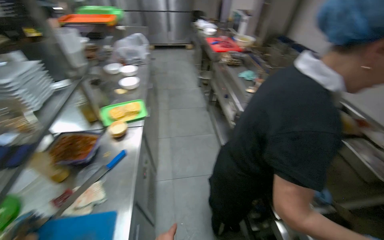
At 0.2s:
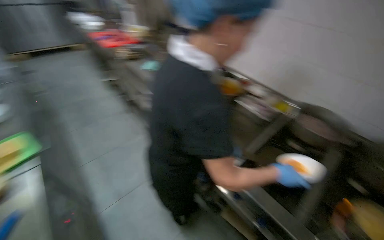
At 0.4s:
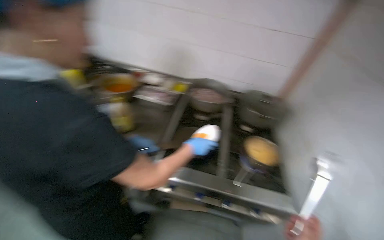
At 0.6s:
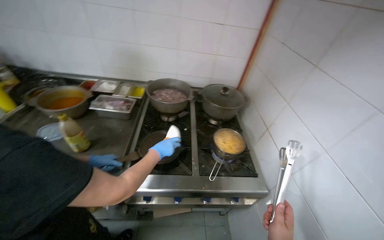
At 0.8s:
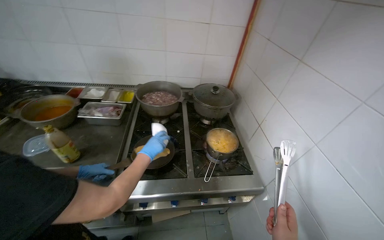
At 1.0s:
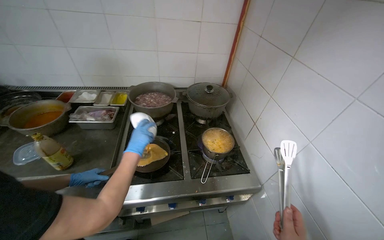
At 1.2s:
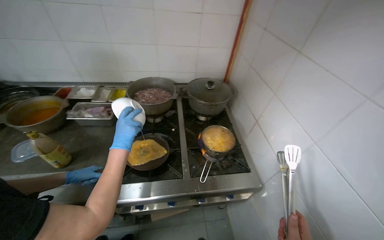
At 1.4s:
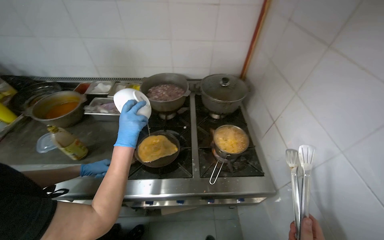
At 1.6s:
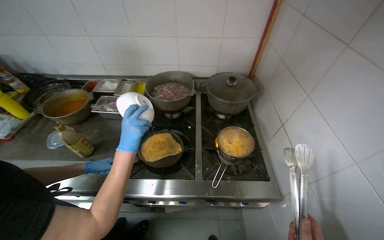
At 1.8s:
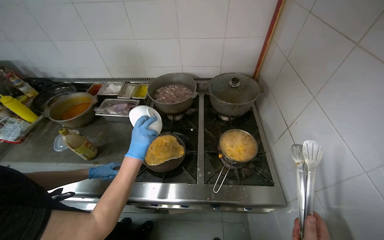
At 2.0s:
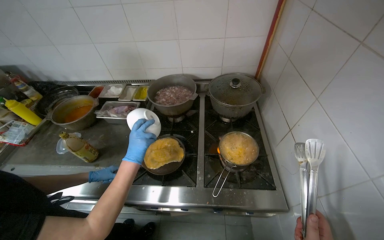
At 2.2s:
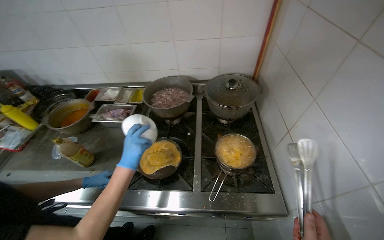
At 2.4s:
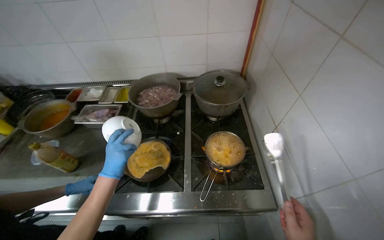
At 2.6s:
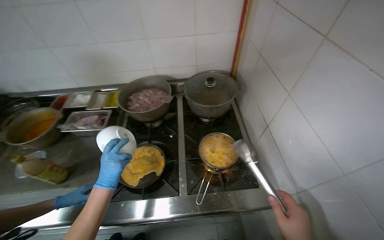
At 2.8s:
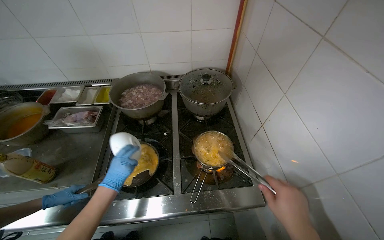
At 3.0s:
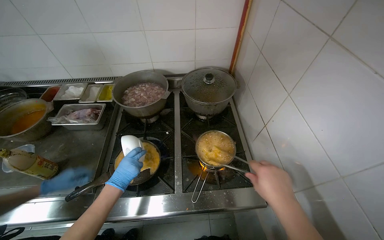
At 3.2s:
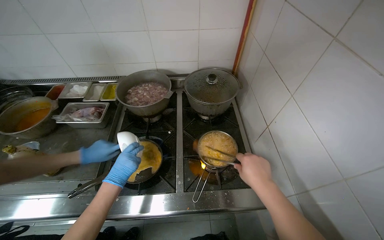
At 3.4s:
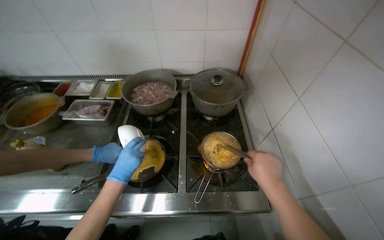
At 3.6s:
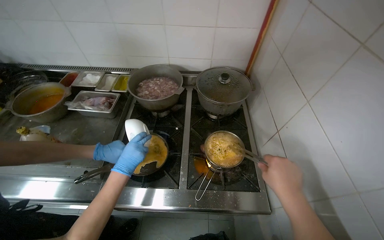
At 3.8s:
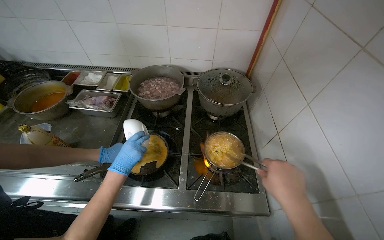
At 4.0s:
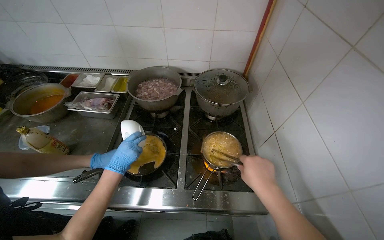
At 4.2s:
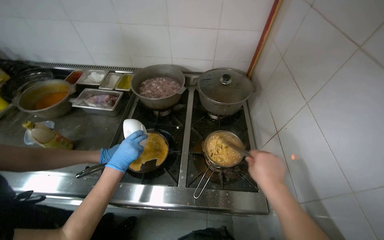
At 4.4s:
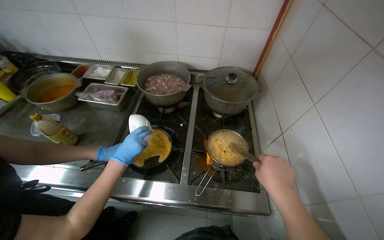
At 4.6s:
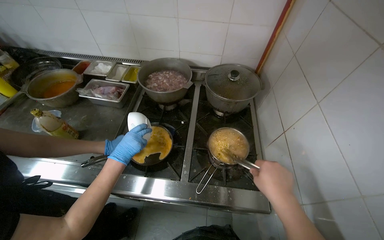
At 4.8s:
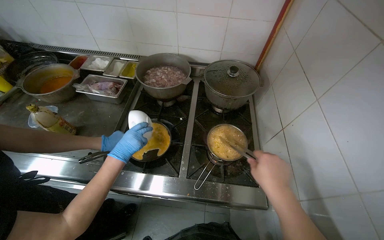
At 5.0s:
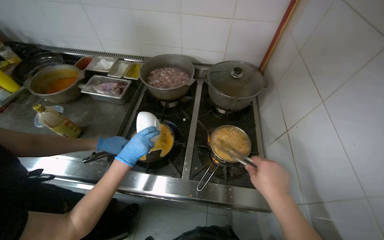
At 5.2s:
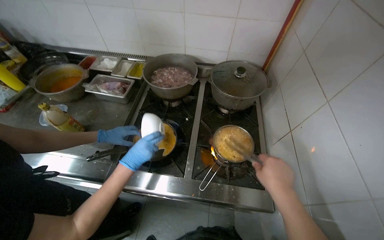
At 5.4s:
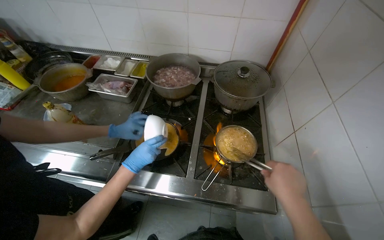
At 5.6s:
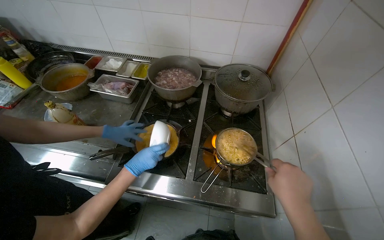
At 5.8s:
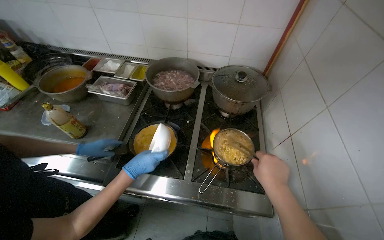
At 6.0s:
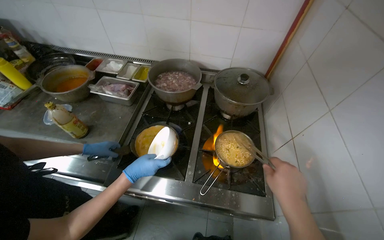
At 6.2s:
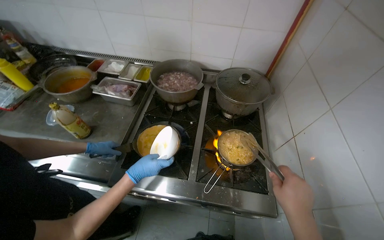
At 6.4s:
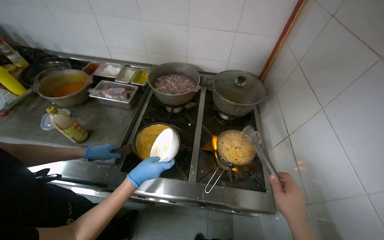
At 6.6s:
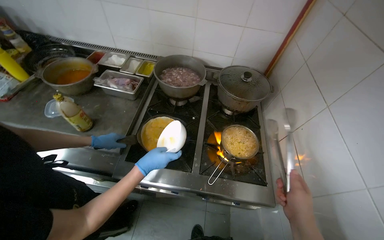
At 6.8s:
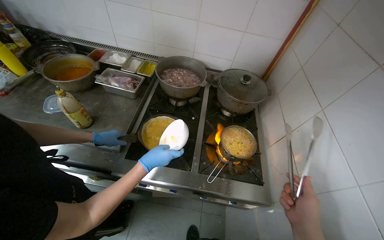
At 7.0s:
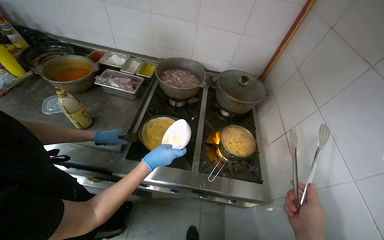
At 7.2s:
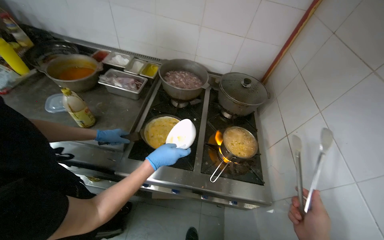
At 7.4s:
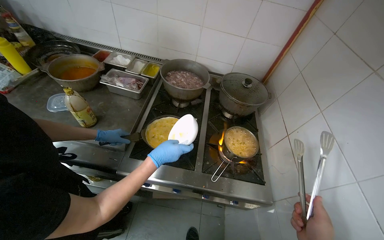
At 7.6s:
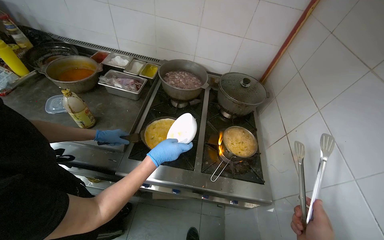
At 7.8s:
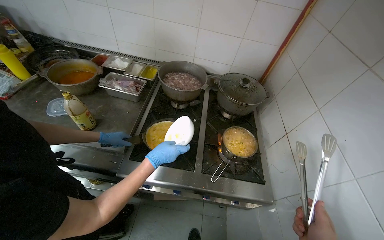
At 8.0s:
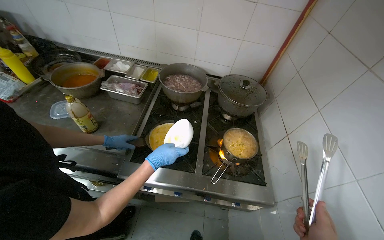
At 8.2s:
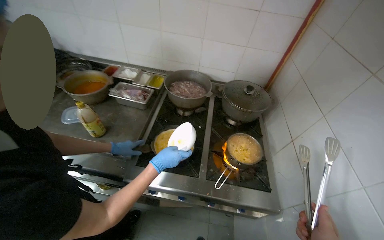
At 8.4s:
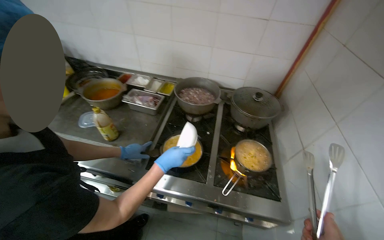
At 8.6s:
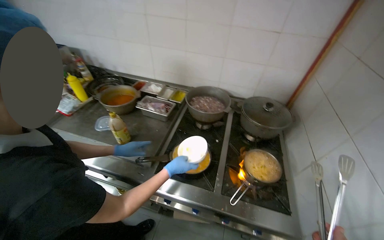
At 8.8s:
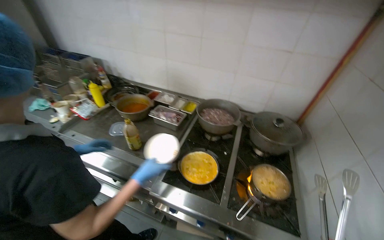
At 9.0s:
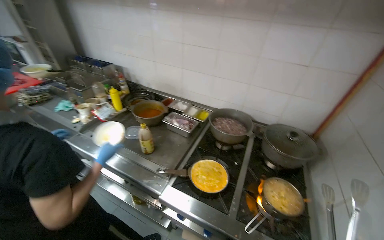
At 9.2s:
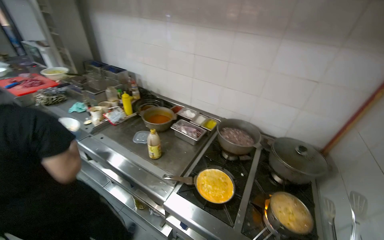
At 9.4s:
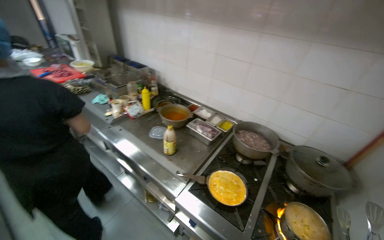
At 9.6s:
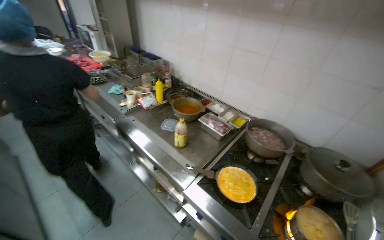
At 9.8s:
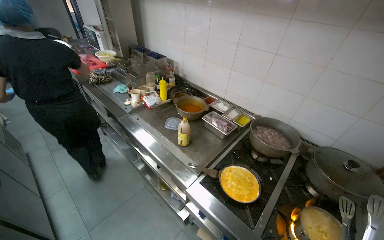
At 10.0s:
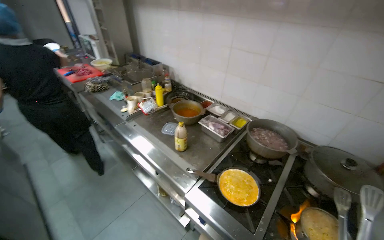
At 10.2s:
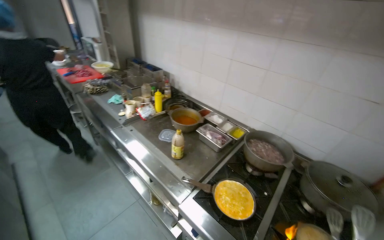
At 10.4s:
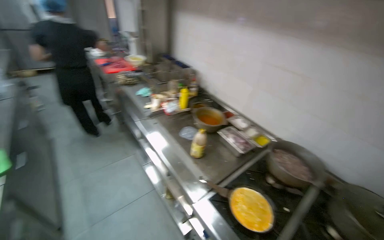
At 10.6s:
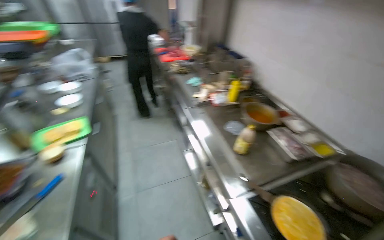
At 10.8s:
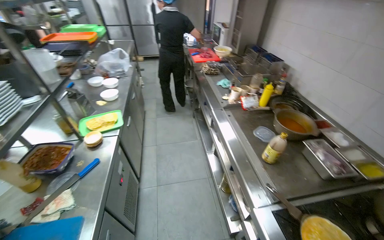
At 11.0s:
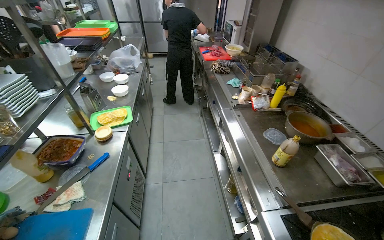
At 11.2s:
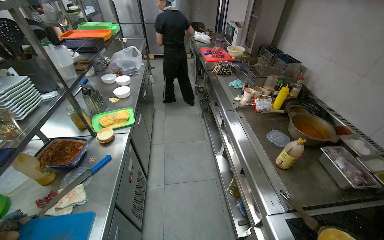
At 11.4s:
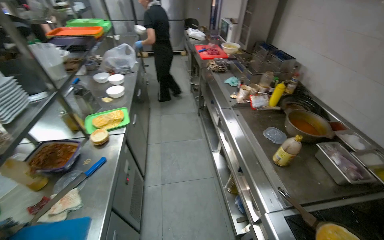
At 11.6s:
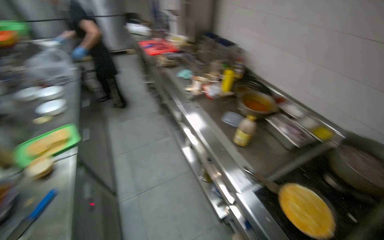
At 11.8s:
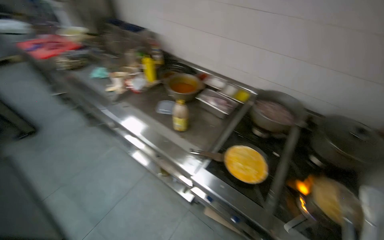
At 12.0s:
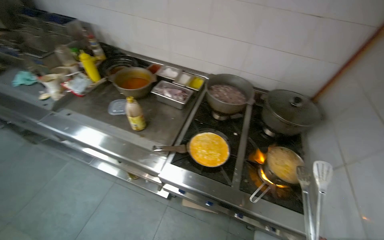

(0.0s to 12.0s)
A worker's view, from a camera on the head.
Job: preparing food.
The whole recording: Preparing instant noodles. The worker transfers cooked instant noodles from a pot into several small serving bowls using tongs.
0.0s - 1.6s: The camera travels about 40 cm. The wearer looks approximately 80 degrees further to the right. The view tilts some 15 degrees downward.
1.6s - 3.0s: The left hand goes approximately 15 cm farther from the camera.
4.4s - 6.0s: The left hand heads nearer to the camera, covering some 15 cm.
7.6s - 9.0s: The camera sweeps to the left, by about 15 degrees. The camera pitches upward, by roughly 15 degrees.
9.0s - 10.4s: The head turns to the left by some 25 degrees.
10.4s - 12.0s: The wearer's head swings some 35 degrees to the right. The camera pitches downward, by about 15 degrees.

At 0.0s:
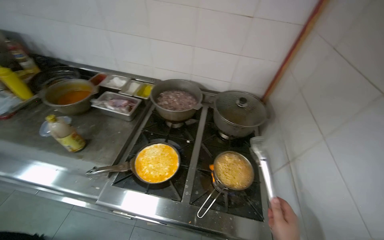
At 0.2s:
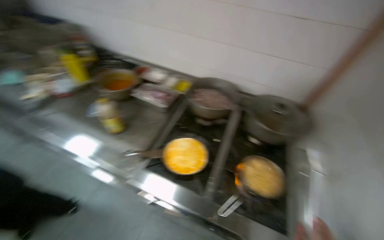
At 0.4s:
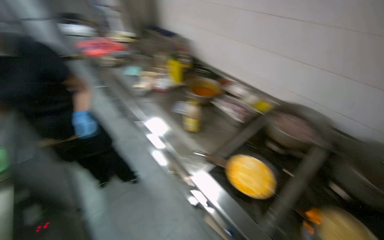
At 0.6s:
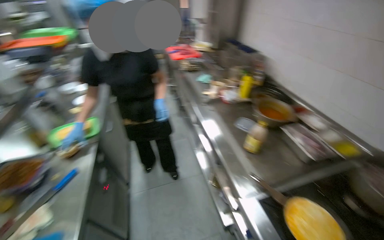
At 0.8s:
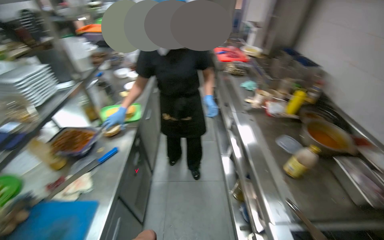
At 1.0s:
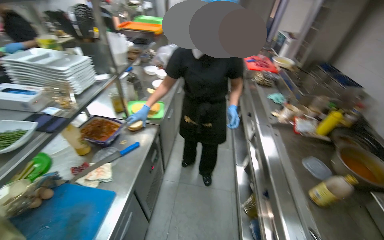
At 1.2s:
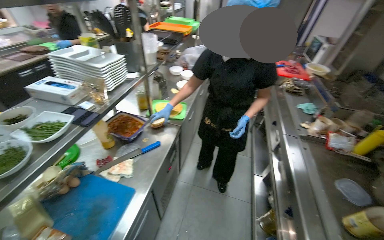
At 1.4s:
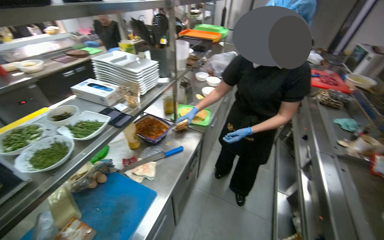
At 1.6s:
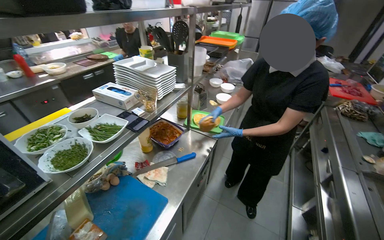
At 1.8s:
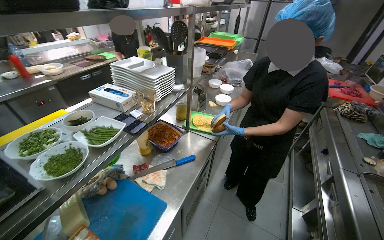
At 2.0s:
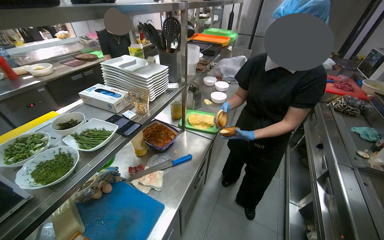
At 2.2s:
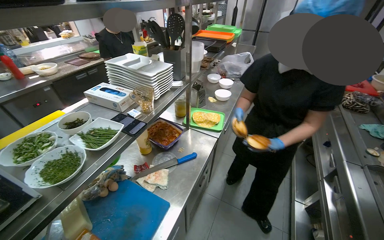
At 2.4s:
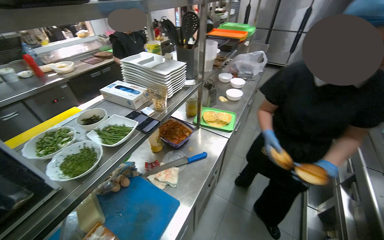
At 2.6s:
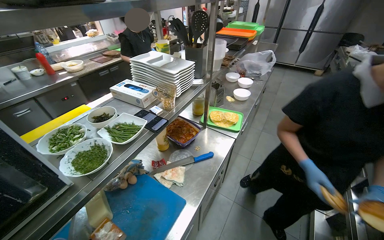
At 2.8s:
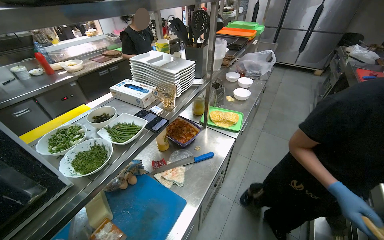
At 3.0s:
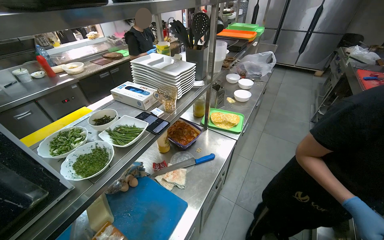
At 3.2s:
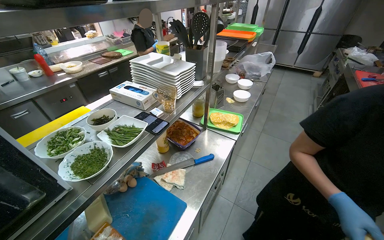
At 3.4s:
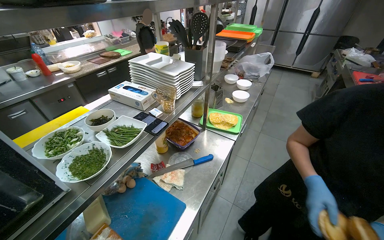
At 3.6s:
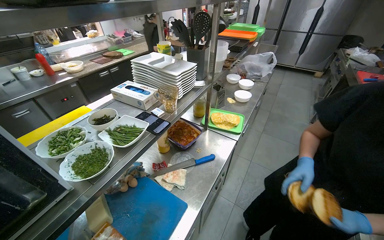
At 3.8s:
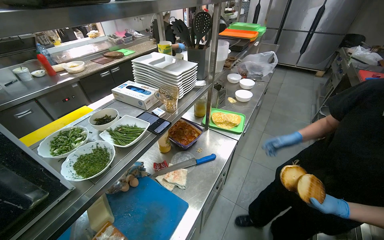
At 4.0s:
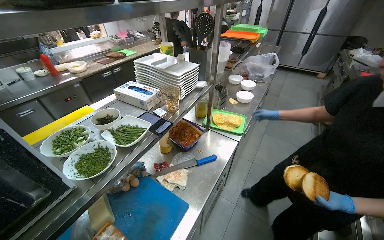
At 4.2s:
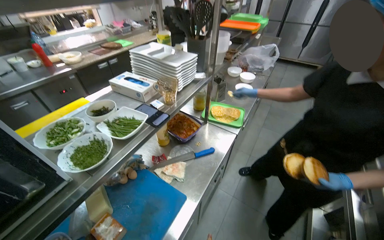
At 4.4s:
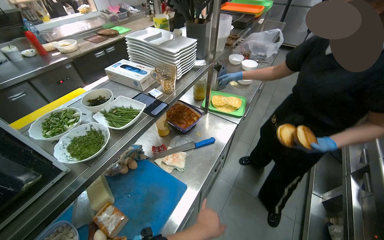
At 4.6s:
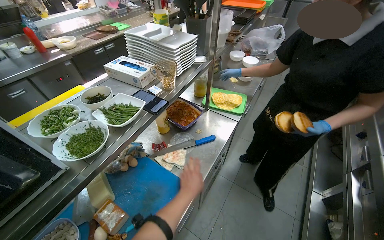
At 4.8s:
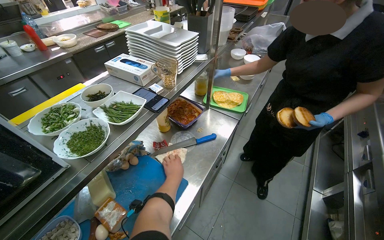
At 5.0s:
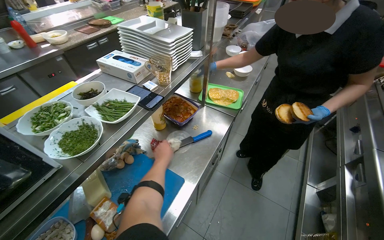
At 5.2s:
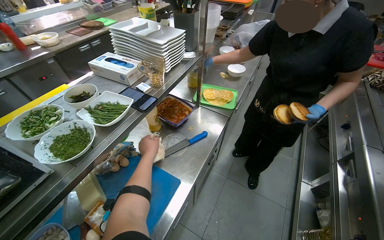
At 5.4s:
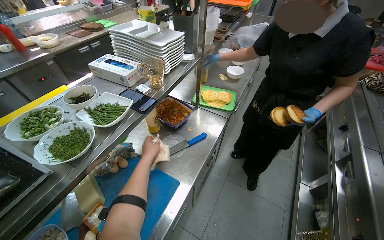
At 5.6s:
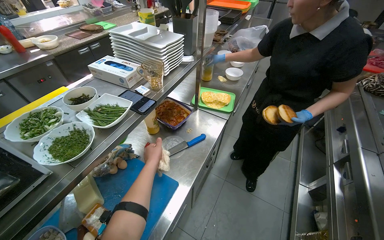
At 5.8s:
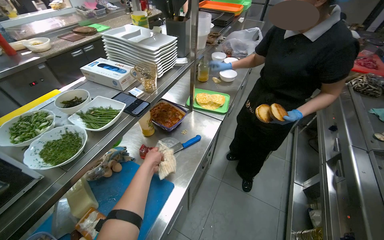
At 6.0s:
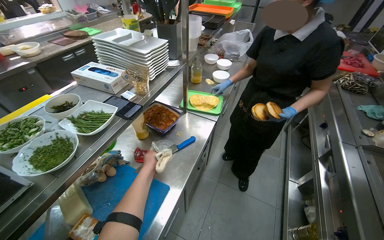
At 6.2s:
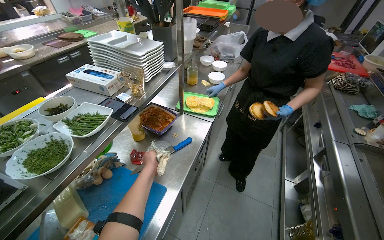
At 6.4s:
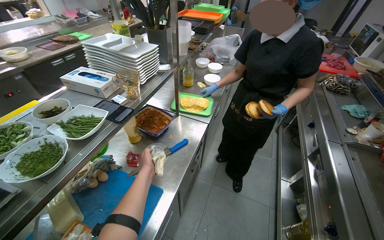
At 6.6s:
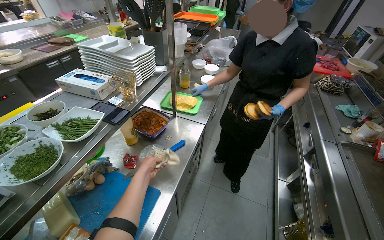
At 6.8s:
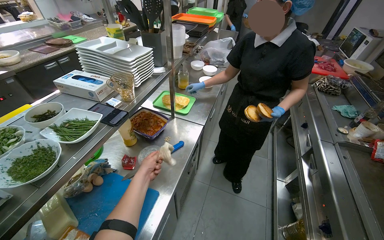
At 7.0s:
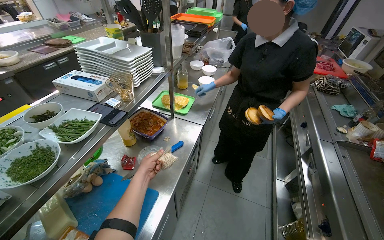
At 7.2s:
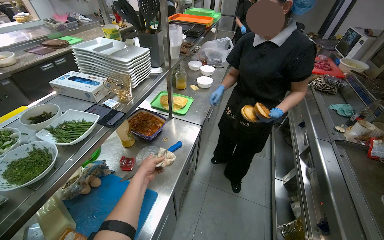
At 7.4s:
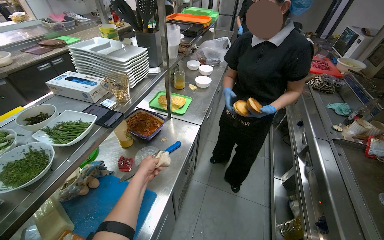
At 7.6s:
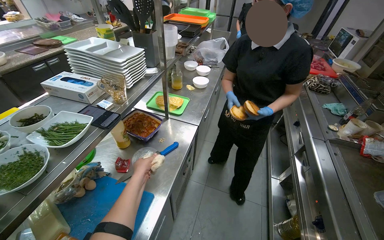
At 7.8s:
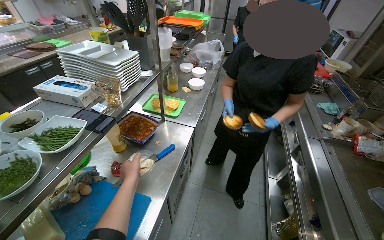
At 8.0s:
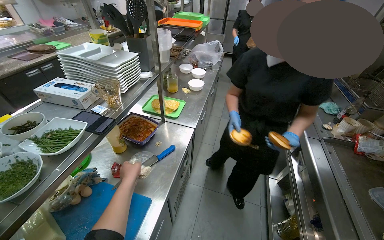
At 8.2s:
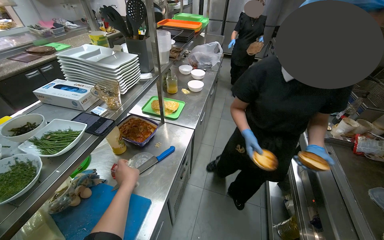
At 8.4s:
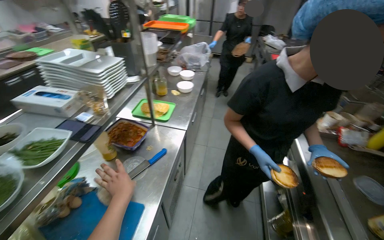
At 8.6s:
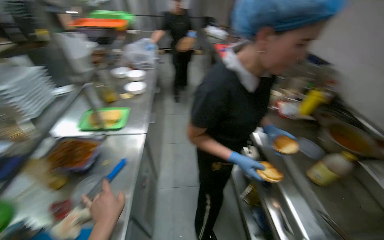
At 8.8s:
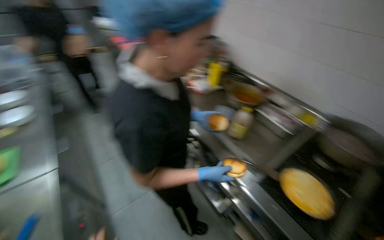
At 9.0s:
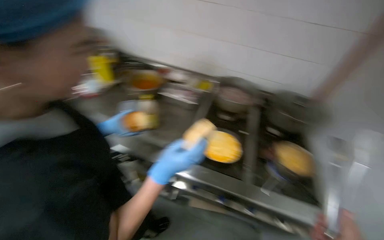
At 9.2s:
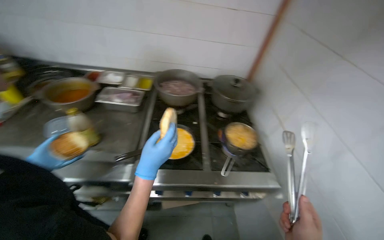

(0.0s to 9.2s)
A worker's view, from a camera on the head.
Job: preparing food.
The whole recording: Preparing instant noodles. The worker transfers cooked instant noodles from a pot into several small serving bowls using tongs.
0.0s - 1.6s: The camera travels roughly 60 cm. The head rotates roughly 105 degrees to the left.
7.6s - 9.2s: The wearer's head swings roughly 110 degrees to the right.
